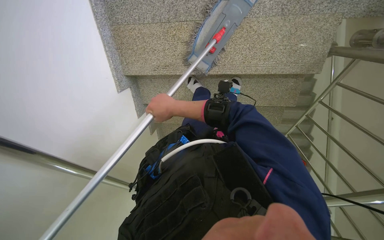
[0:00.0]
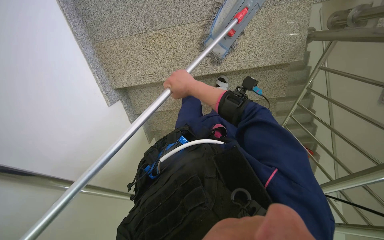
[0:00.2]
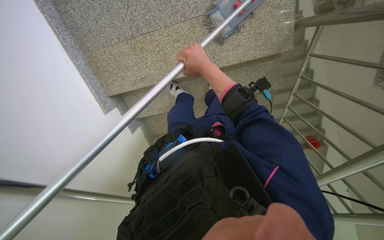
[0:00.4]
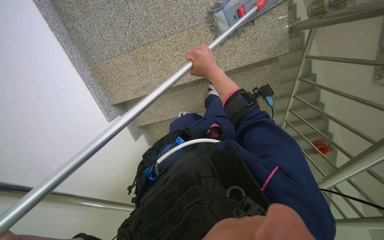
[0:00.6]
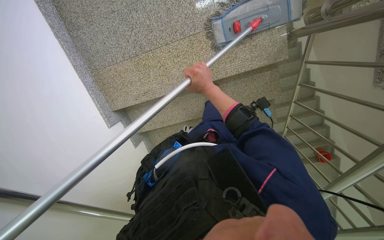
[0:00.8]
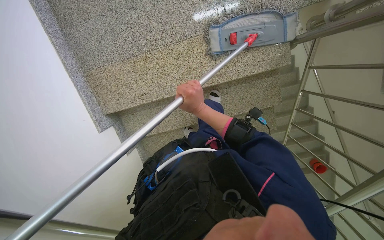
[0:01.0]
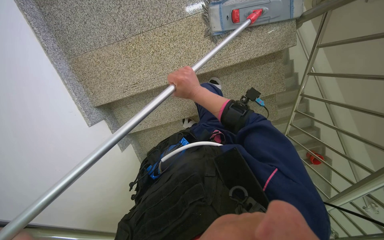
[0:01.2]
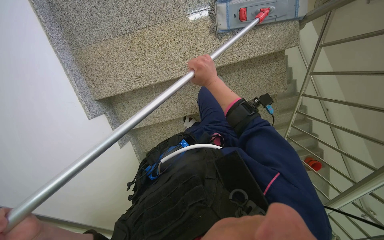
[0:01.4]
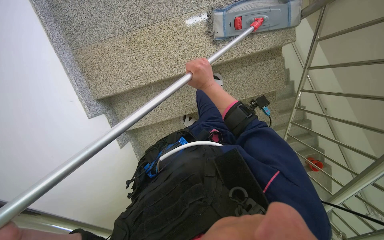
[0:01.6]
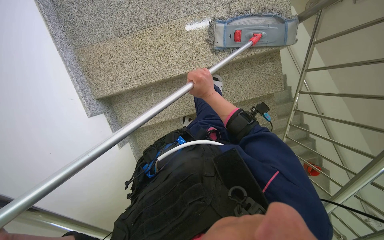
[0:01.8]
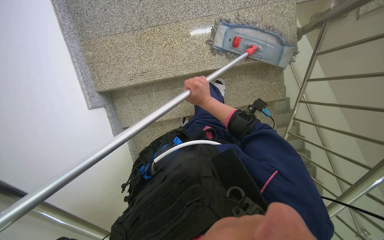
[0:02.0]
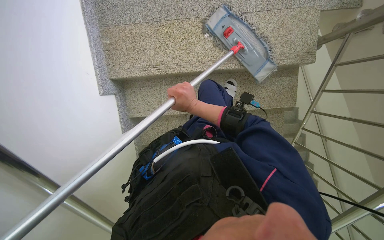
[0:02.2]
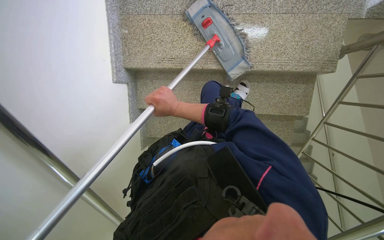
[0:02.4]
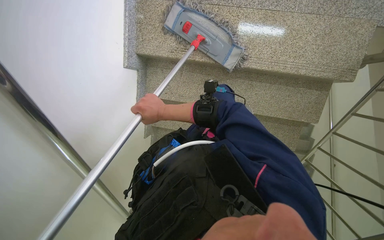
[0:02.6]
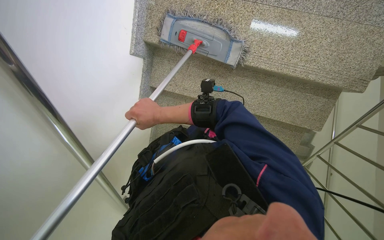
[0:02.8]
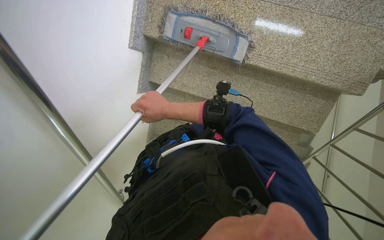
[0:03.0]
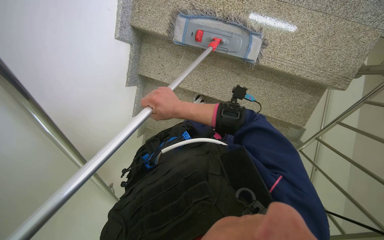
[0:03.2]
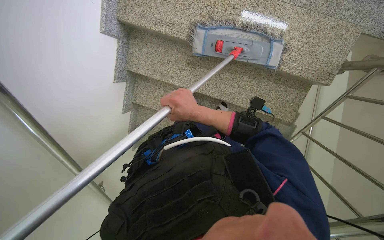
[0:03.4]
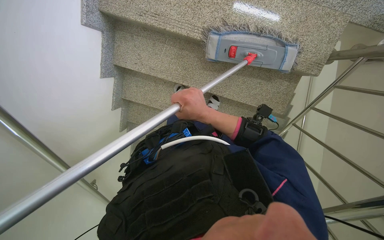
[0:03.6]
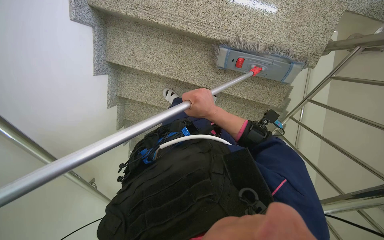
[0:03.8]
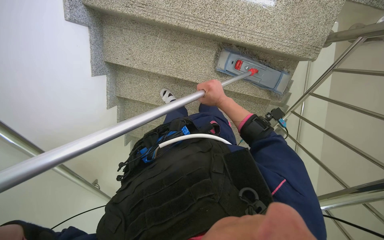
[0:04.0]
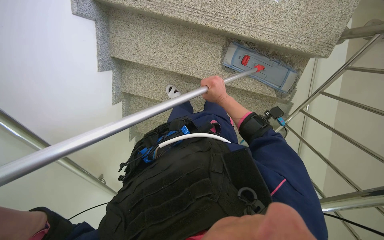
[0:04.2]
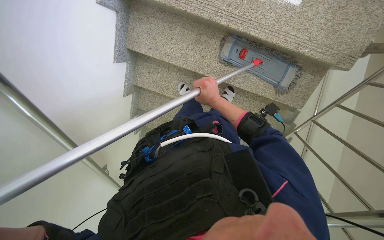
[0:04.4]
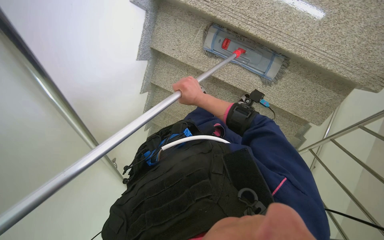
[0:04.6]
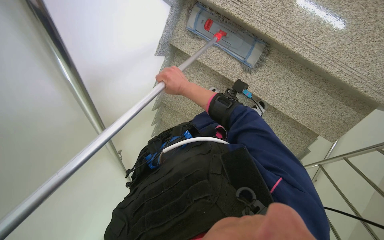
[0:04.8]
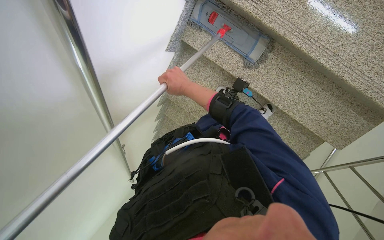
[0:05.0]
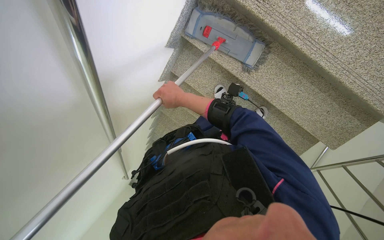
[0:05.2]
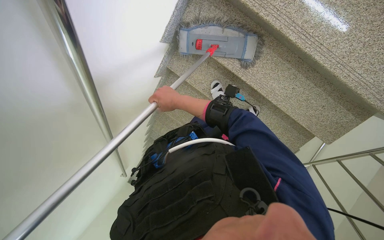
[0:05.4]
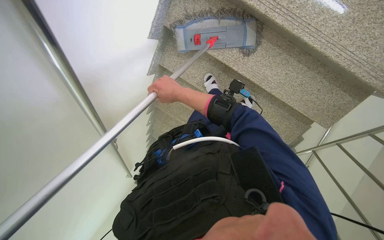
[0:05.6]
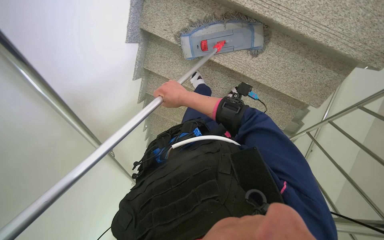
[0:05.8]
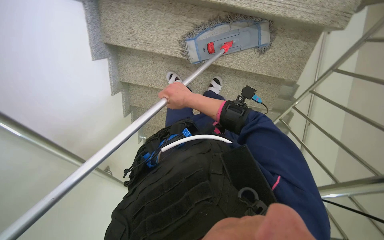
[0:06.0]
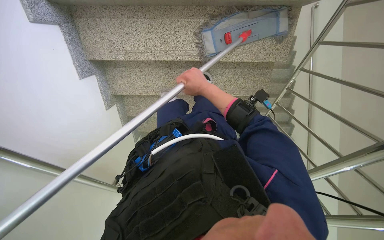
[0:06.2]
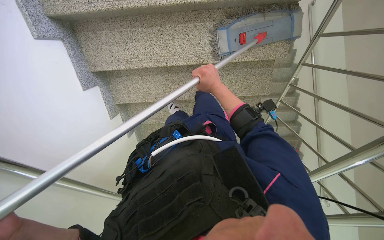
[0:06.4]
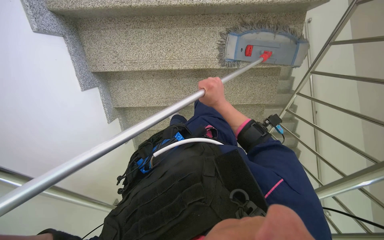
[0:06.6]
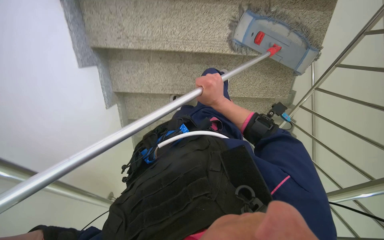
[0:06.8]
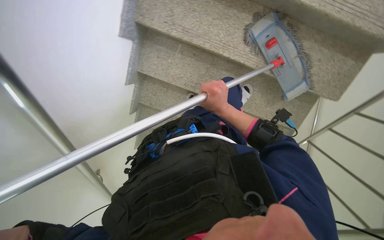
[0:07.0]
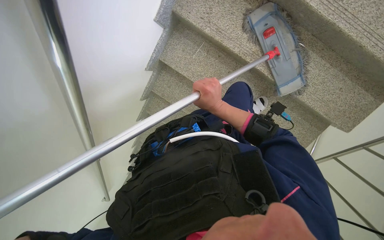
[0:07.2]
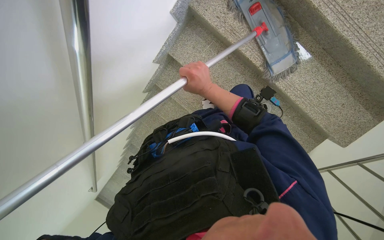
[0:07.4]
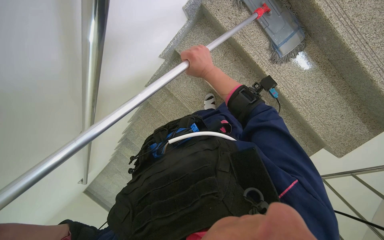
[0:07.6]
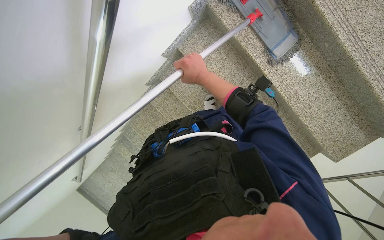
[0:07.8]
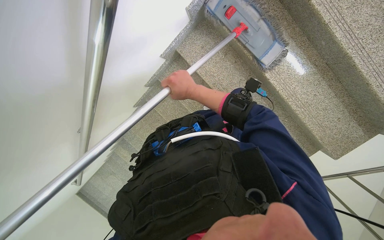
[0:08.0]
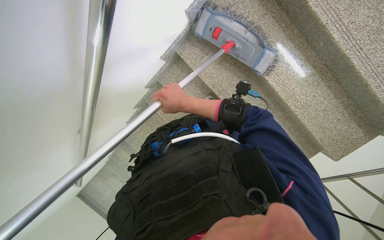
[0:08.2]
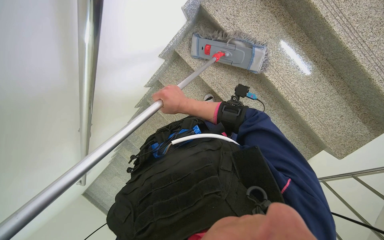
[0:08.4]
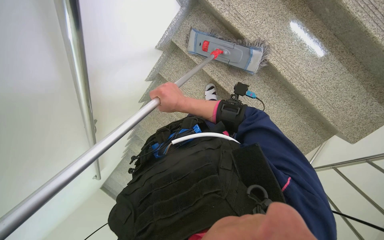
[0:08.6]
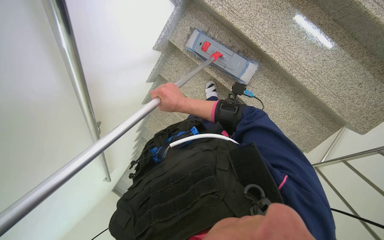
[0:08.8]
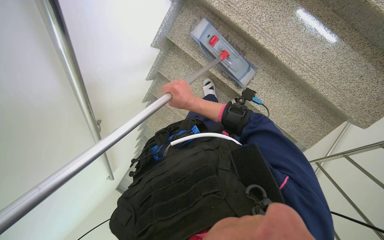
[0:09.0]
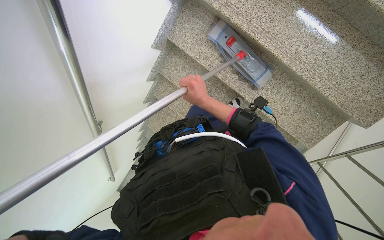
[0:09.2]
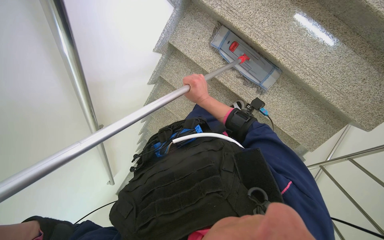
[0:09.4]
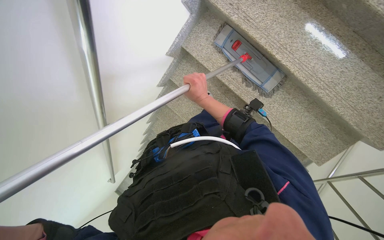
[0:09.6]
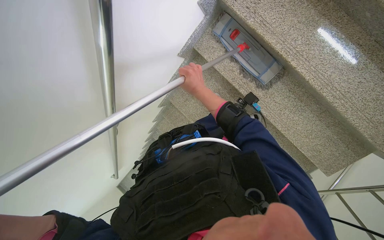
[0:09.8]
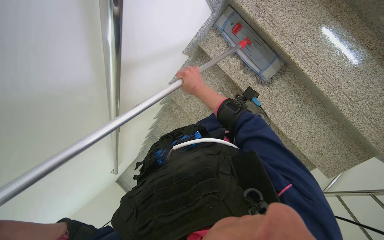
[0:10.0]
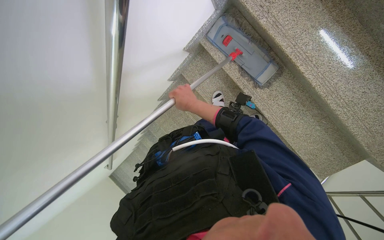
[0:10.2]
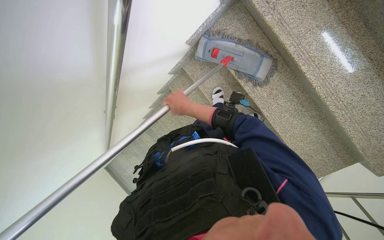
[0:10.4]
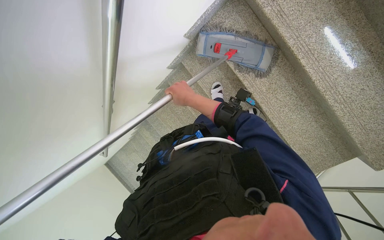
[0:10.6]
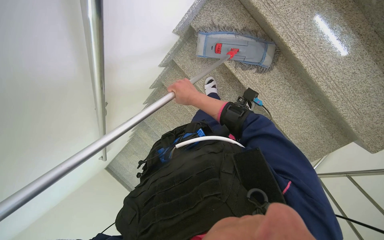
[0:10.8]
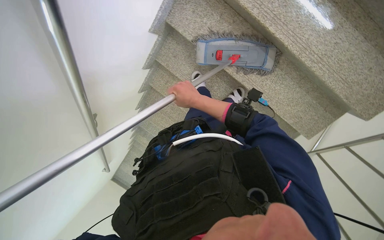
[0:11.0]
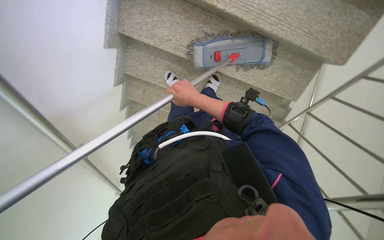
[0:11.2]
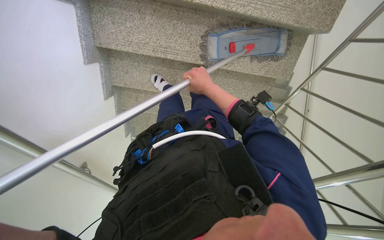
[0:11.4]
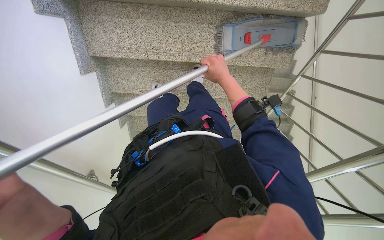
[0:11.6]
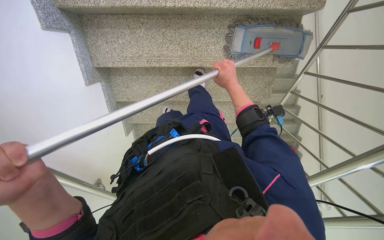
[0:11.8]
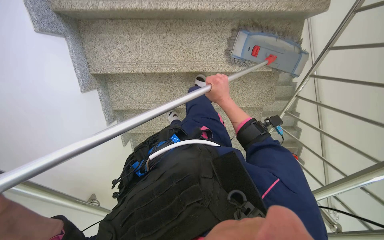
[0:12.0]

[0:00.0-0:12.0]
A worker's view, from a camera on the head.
Job: mopping floor.
The whole recording: Mopping staircase floor. The worker cleans and reattaches the mop head to continue mopping the staircase floor.
0:00.0 to 0:01.6: The right hand heads to the right, covering about 30 cm.
0:01.6 to 0:03.0: The scene turns about 35 degrees clockwise in the picture. The right hand heads to the left and down the picture, covering about 35 cm.
0:03.0 to 0:04.4: The right hand is displaced to the right and farther from the camera by some 35 cm.
0:06.0 to 0:07.6: The scene rotates clockwise by approximately 40 degrees.
0:10.4 to 0:12.0: Everything in view rotates roughly 50 degrees counterclockwise.

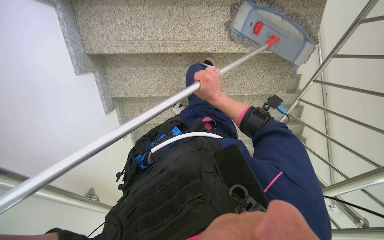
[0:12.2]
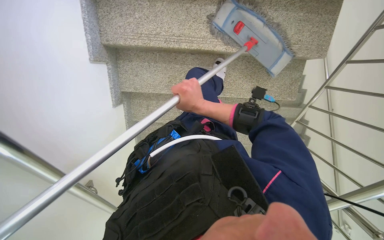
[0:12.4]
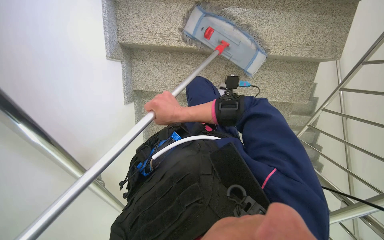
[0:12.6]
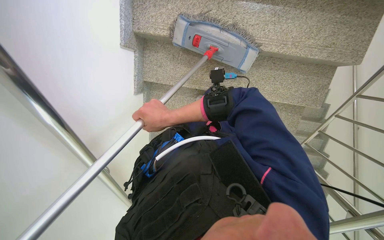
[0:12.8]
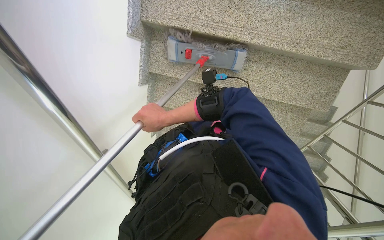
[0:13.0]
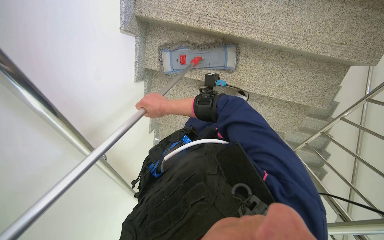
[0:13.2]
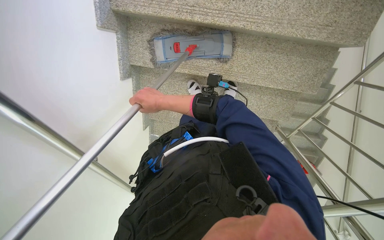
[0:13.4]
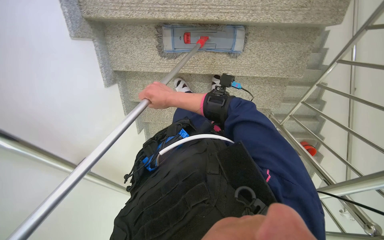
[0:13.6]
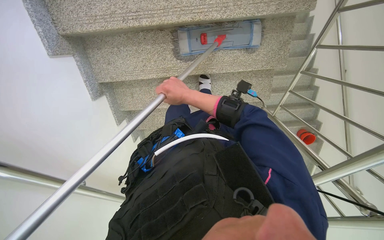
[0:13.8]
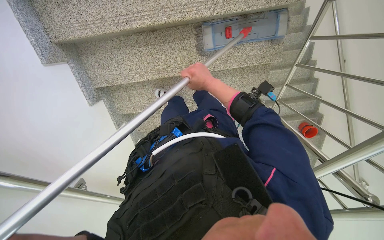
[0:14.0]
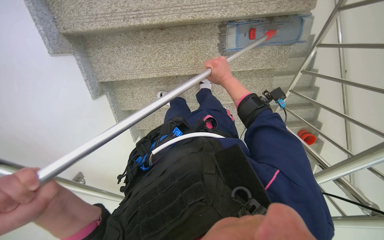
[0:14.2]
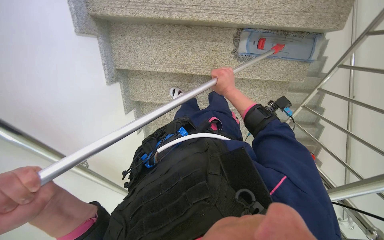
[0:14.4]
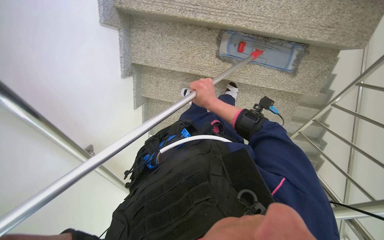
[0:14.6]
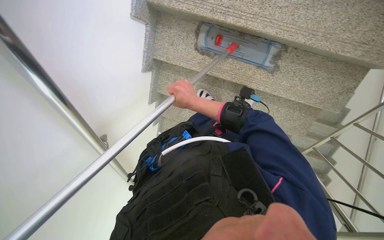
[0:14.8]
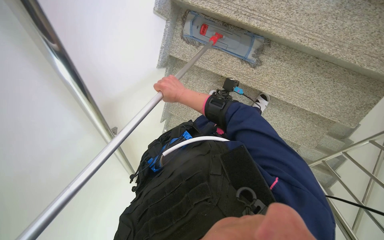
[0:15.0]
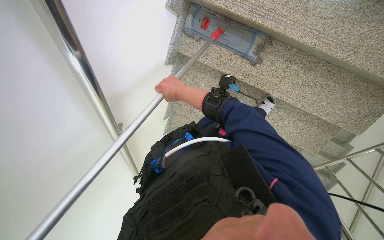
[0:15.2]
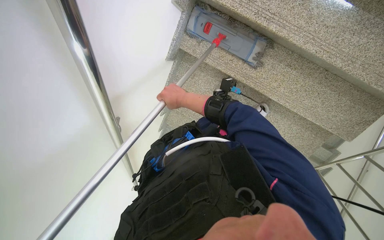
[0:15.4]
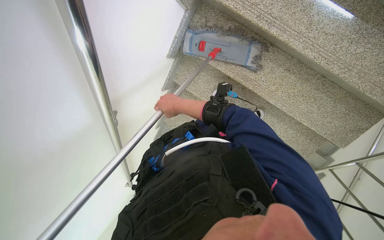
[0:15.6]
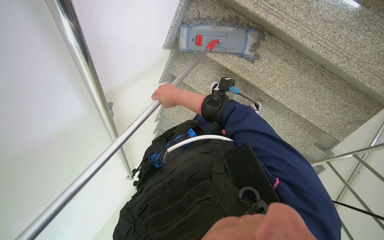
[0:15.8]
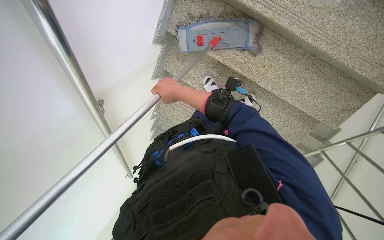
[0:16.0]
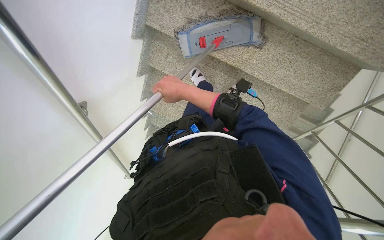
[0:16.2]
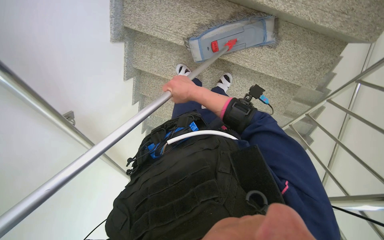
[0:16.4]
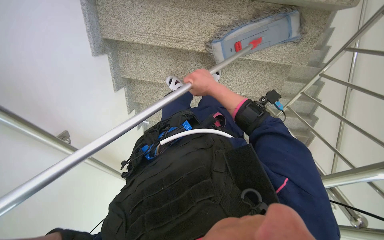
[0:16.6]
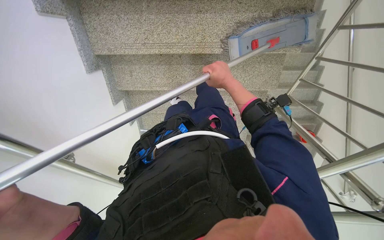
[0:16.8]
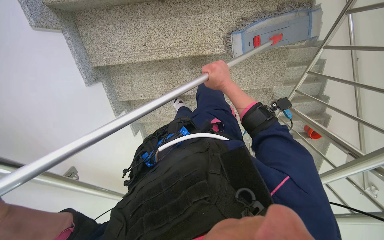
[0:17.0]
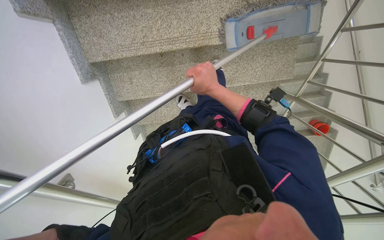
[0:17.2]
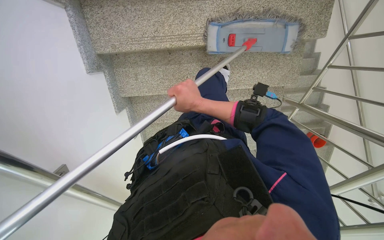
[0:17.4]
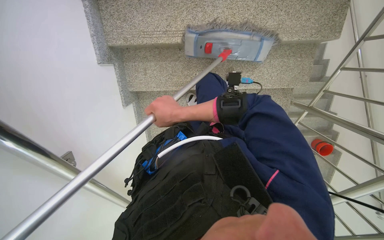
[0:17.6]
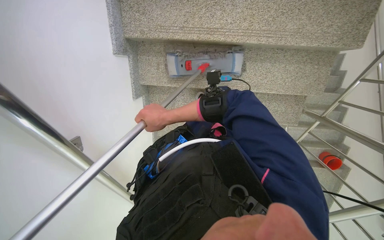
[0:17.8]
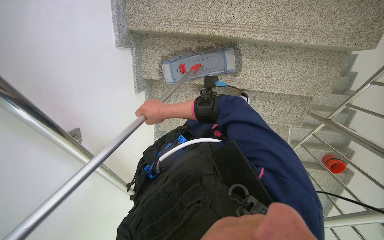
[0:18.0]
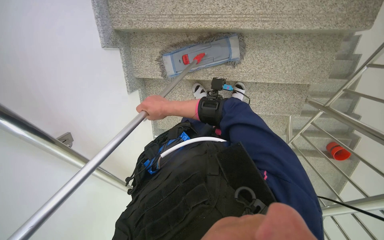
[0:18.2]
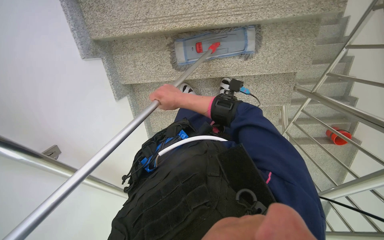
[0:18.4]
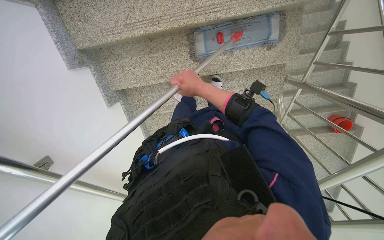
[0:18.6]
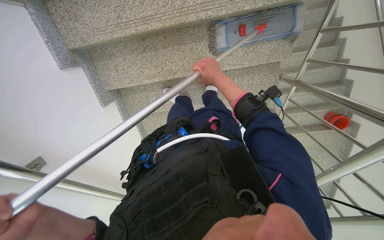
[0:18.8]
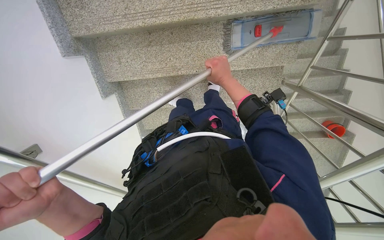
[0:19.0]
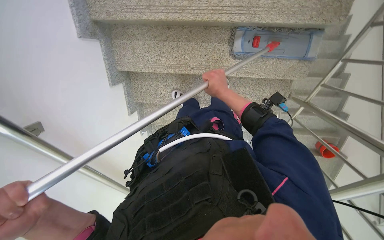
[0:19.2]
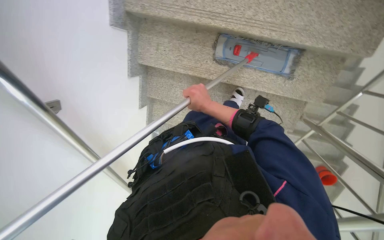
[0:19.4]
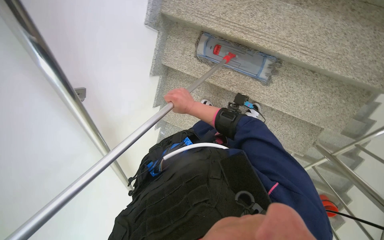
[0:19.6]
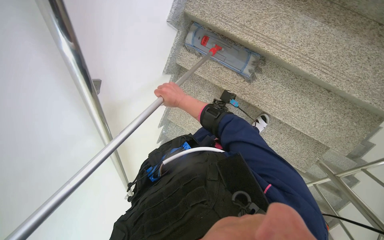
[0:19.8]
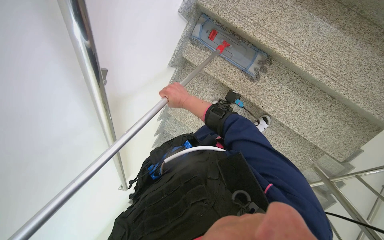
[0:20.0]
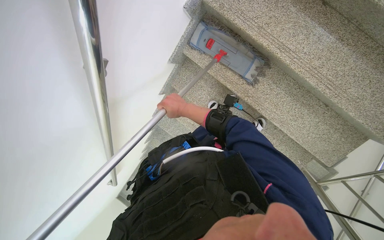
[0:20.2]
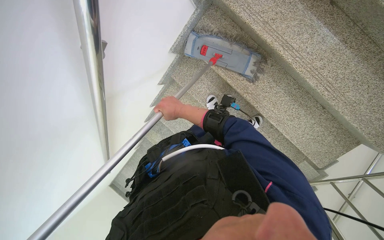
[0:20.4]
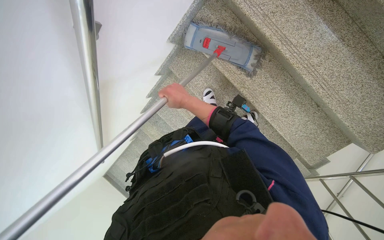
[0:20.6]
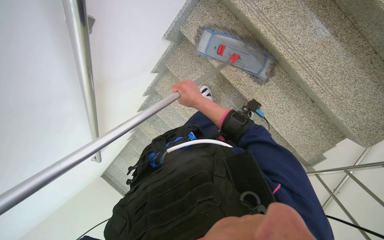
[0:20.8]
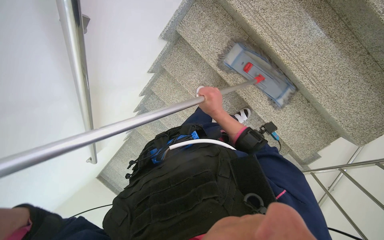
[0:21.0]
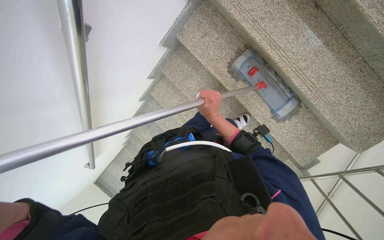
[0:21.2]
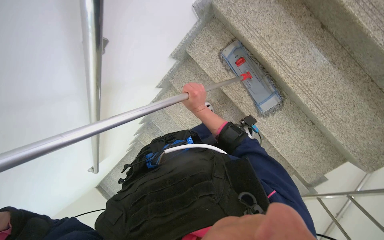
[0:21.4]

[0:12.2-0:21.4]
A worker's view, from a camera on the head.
Job: mopping floor.
The whole recording: Mopping staircase floor. The worker cleans and reattaches the mop head to continue mopping the staircase floor.
0:13.8 to 0:15.2: The scene turns approximately 30 degrees clockwise in the picture. The right hand travels to the right and back again, some 5 cm each way.
0:15.2 to 0:16.8: The scene turns approximately 30 degrees counterclockwise in the picture.
0:16.8 to 0:18.4: The right hand is displaced to the left and down the picture by approximately 30 cm.
0:18.4 to 0:19.8: The scene rotates clockwise by about 35 degrees.
